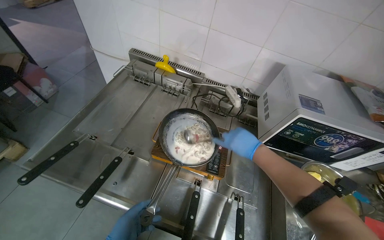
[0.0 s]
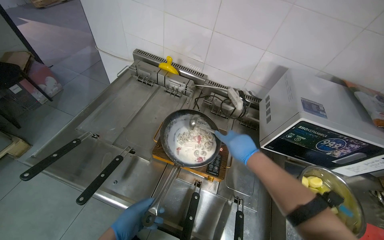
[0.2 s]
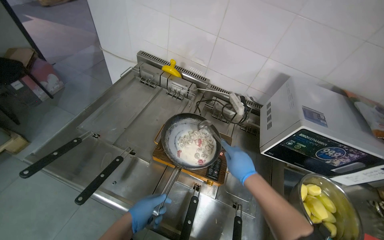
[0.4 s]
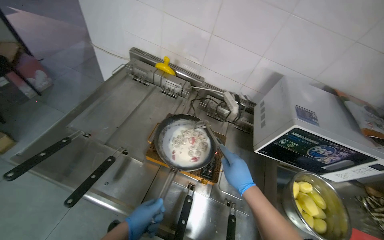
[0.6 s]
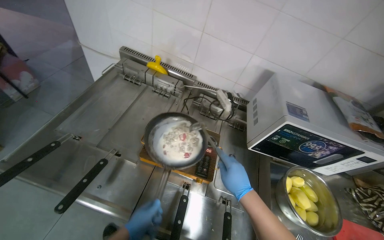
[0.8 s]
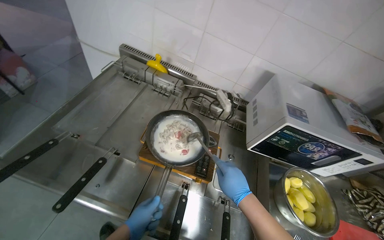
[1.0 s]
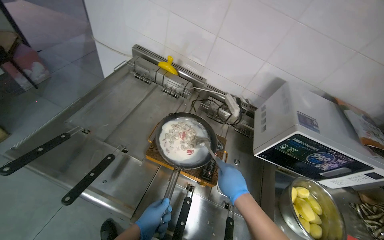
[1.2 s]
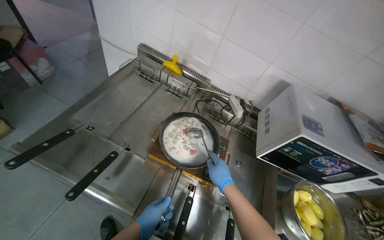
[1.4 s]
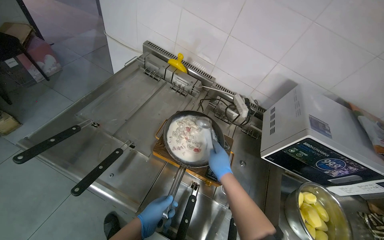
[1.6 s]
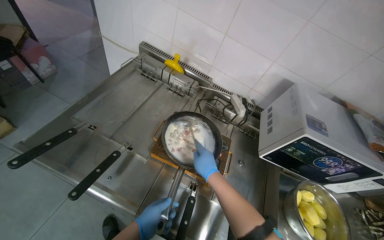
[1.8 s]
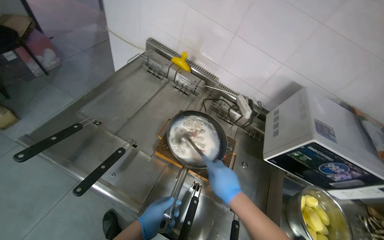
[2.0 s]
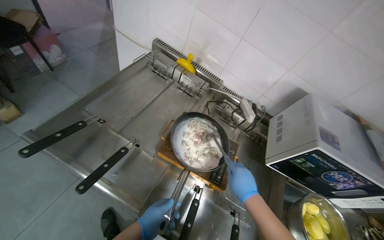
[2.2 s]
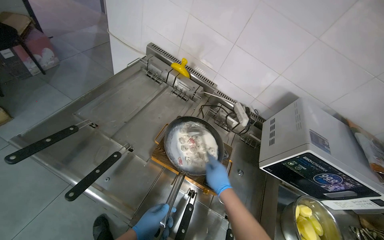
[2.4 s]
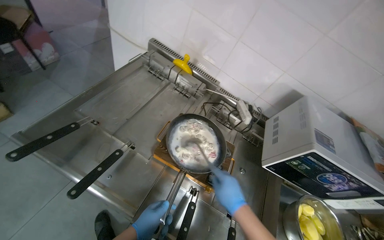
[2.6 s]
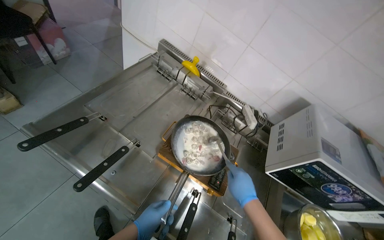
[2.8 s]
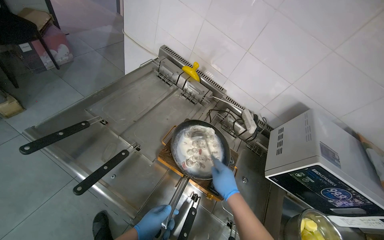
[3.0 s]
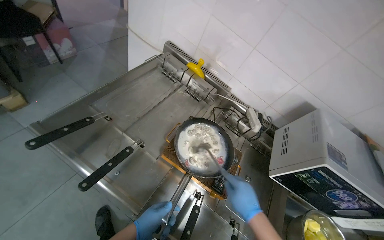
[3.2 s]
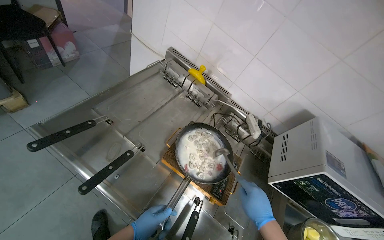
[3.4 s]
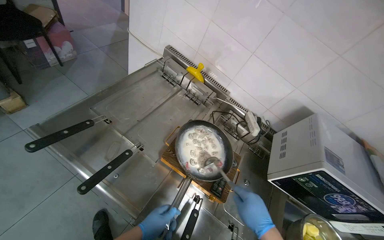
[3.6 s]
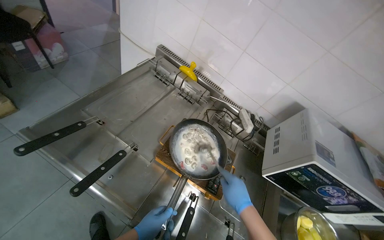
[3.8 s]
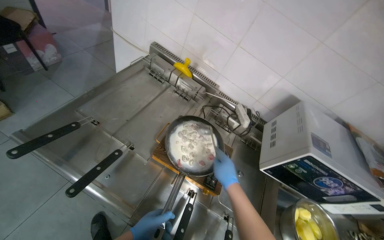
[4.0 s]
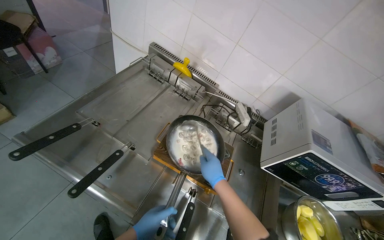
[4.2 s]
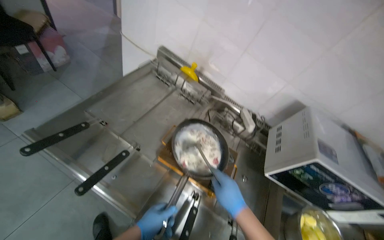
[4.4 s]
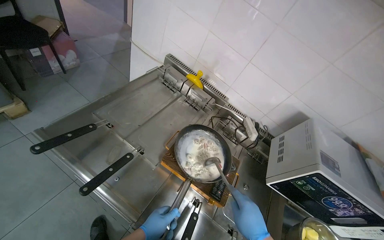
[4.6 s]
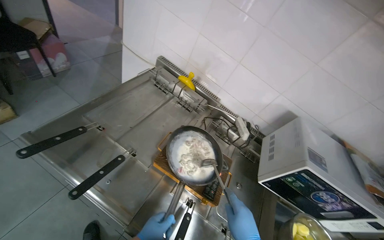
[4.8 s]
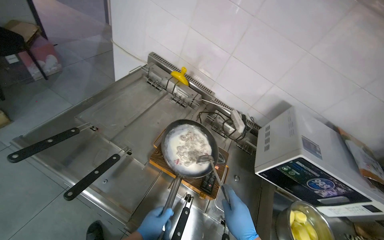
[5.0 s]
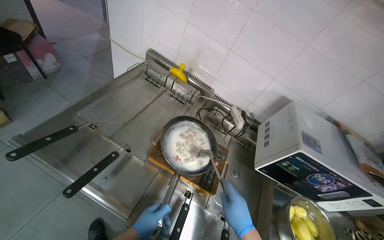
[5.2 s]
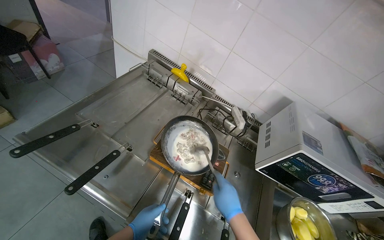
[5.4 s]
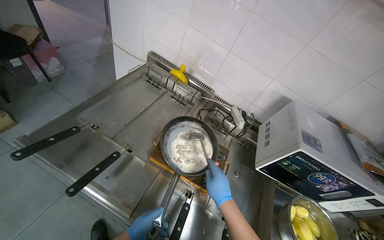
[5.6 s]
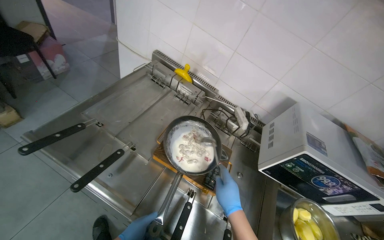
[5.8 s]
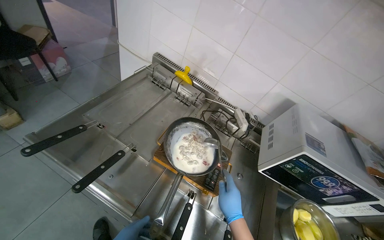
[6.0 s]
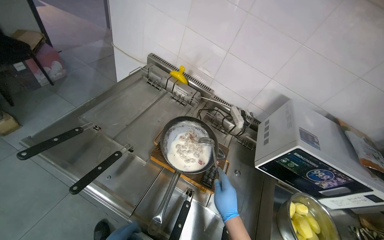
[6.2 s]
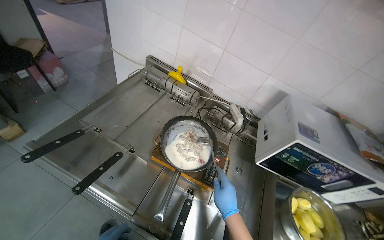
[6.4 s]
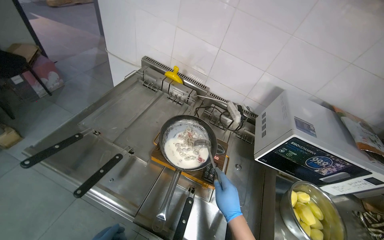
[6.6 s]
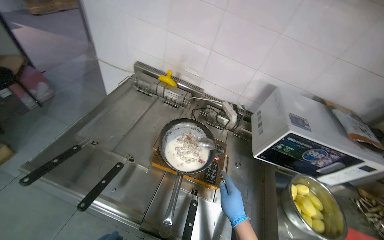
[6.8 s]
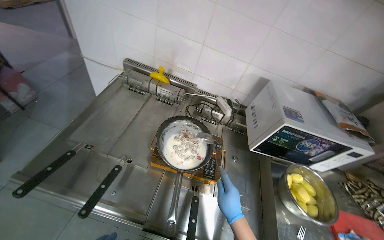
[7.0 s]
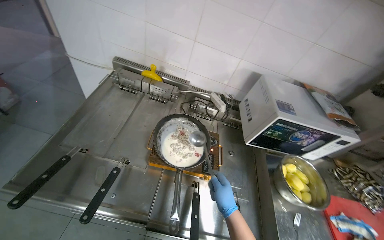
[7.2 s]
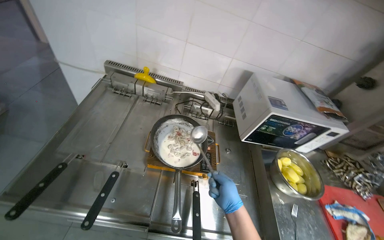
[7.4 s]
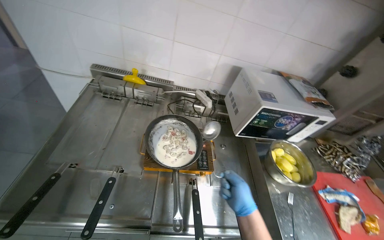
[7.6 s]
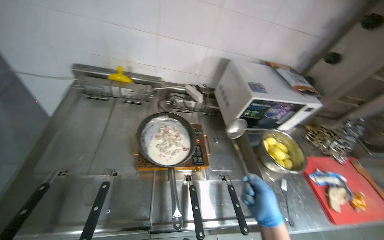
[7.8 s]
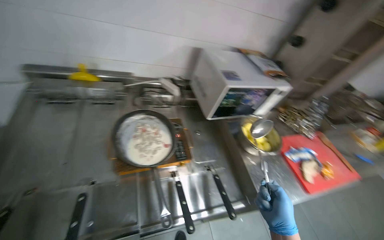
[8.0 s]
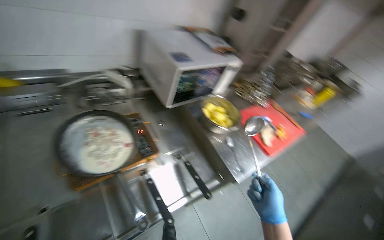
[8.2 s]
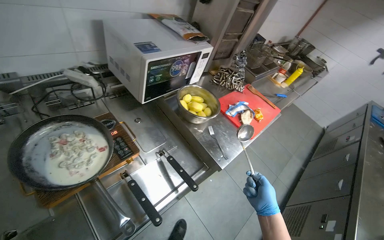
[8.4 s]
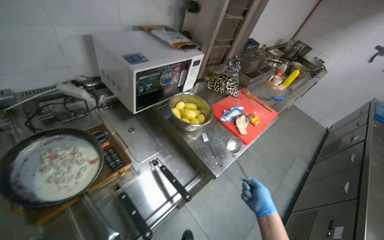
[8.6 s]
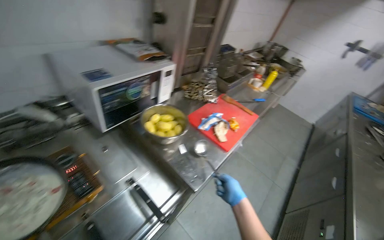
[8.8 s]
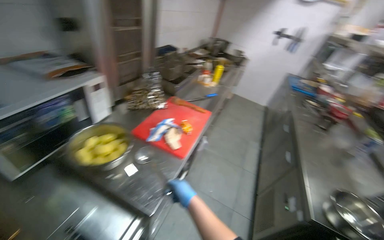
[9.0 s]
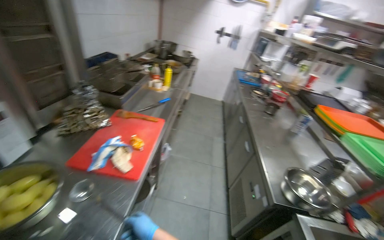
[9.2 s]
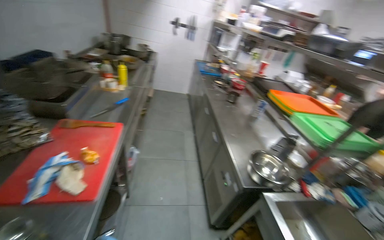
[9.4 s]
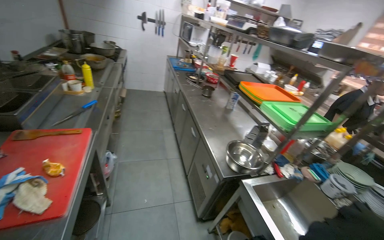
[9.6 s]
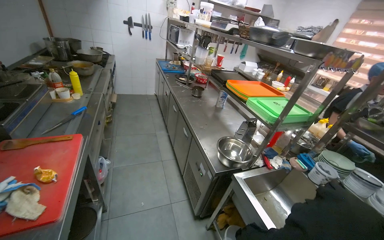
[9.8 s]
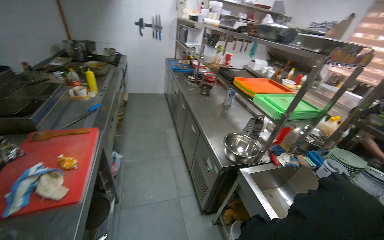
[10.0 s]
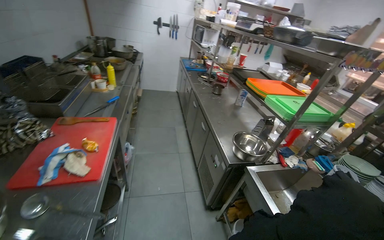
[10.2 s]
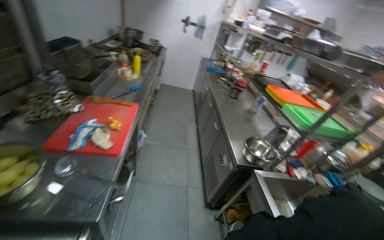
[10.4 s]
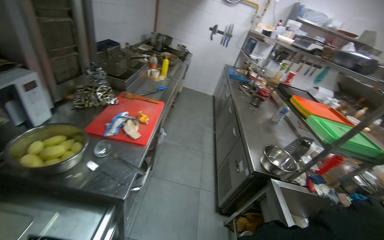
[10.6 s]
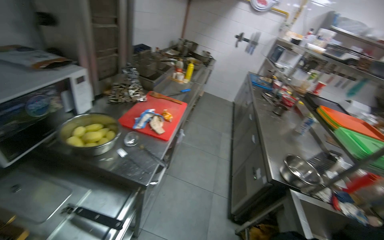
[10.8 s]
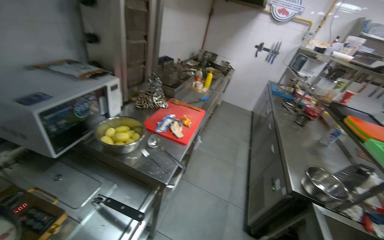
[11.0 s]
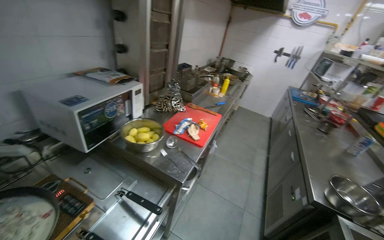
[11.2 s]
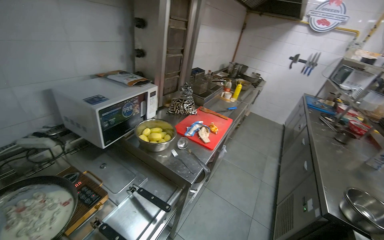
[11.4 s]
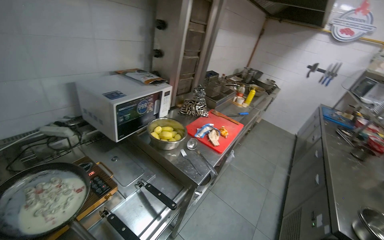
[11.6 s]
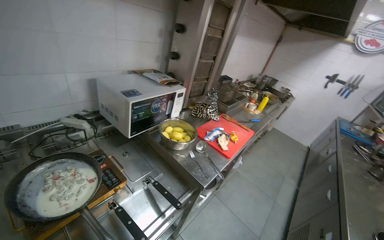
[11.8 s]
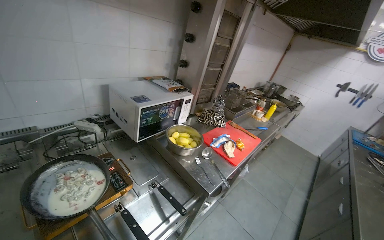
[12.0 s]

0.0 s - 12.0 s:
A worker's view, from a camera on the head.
Job: cooking food.
The whole recording: Cooking ingredients in pan. The worker pours milk and stirs ingredients in a pan on the stove.
0.0 s - 1.6 s: The right hand heads to the left, covering approximately 10 cm.
1.6 s - 4.4 s: The hands stay close to where they were, moving slightly.
6.0 s - 7.6 s: The wearer looks some 25 degrees further to the right.
7.6 s - 9.0 s: The wearer moves approximately 40 cm. The wearer looks some 65 degrees further to the right.
9.0 s - 10.4 s: The head rotates approximately 30 degrees to the right.
10.4 s - 12.0 s: The head turns to the left by about 45 degrees. The wearer looks some 15 degrees further upward.

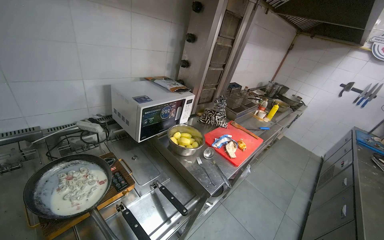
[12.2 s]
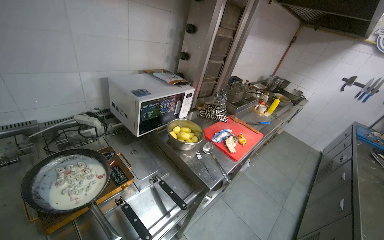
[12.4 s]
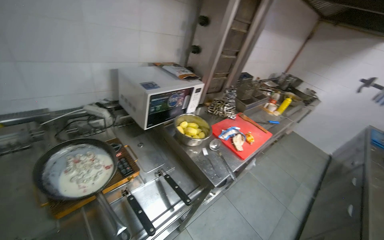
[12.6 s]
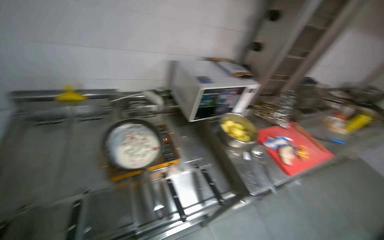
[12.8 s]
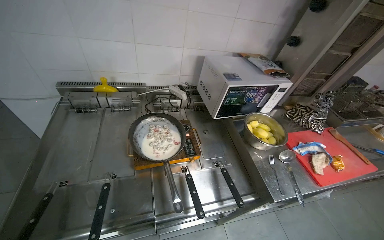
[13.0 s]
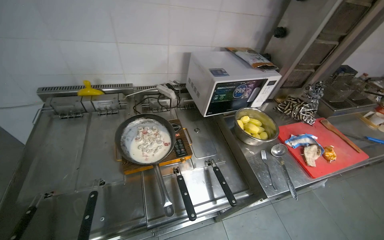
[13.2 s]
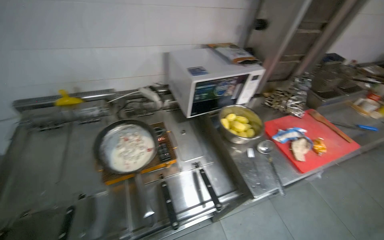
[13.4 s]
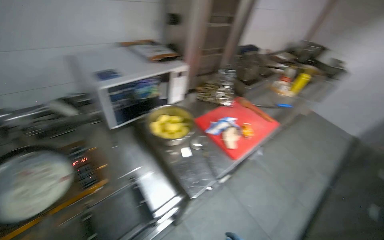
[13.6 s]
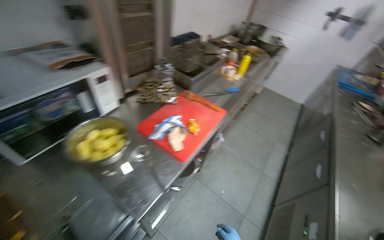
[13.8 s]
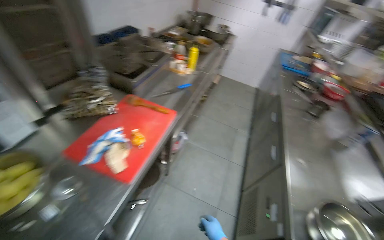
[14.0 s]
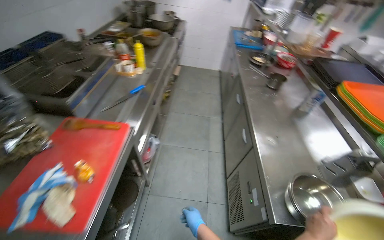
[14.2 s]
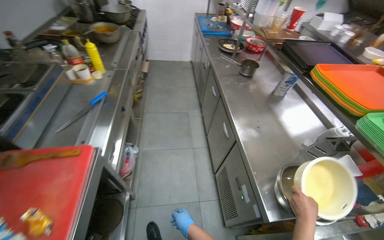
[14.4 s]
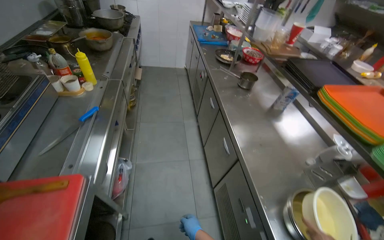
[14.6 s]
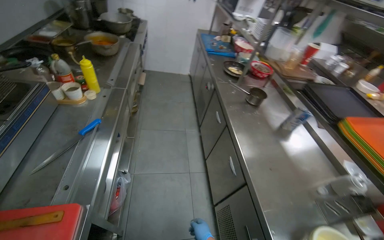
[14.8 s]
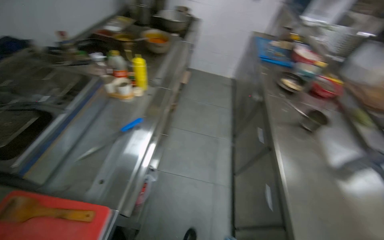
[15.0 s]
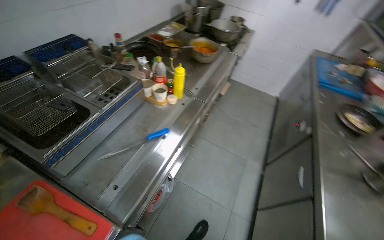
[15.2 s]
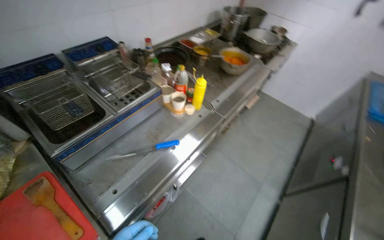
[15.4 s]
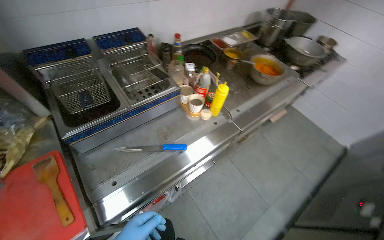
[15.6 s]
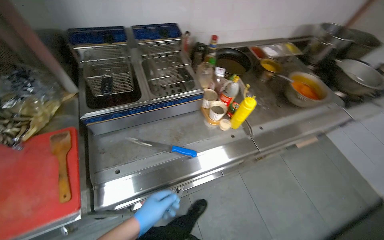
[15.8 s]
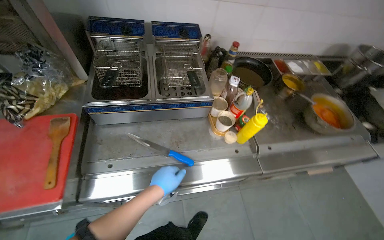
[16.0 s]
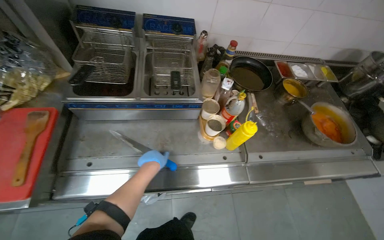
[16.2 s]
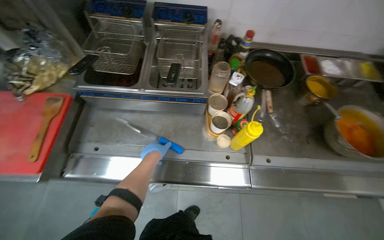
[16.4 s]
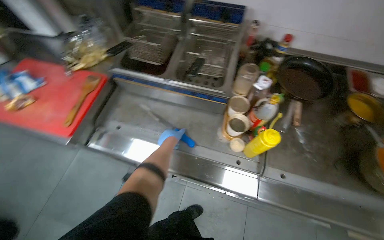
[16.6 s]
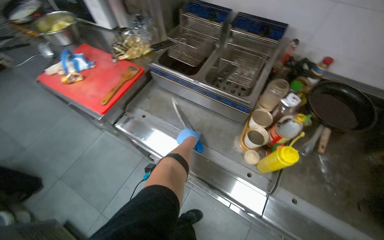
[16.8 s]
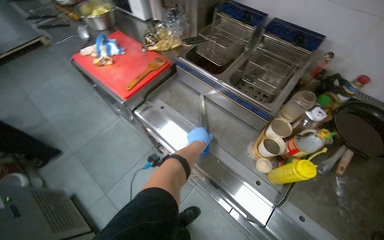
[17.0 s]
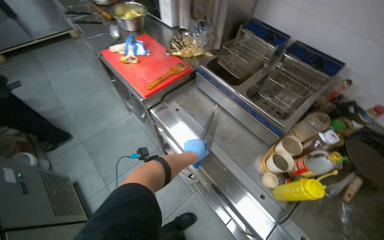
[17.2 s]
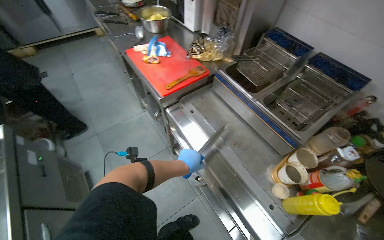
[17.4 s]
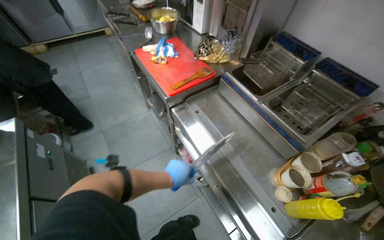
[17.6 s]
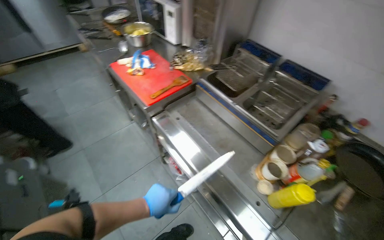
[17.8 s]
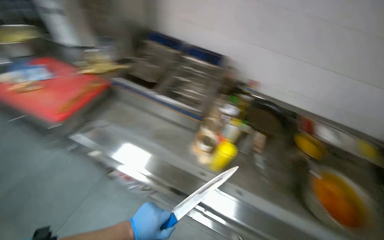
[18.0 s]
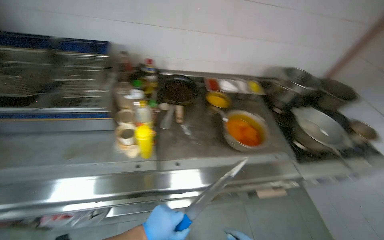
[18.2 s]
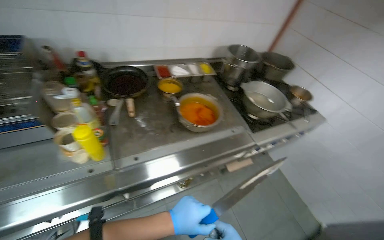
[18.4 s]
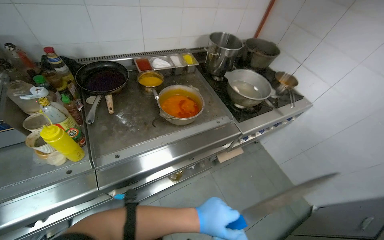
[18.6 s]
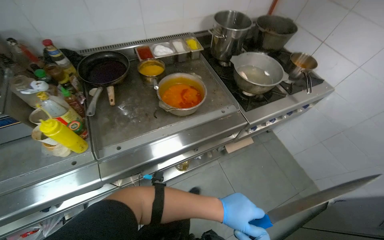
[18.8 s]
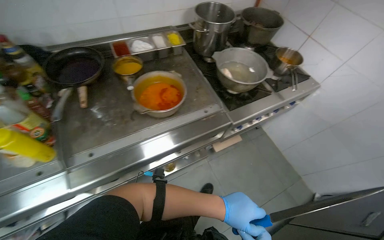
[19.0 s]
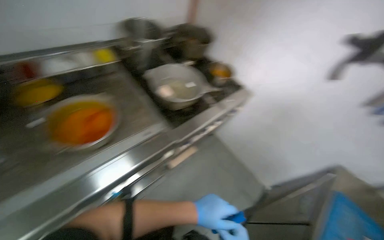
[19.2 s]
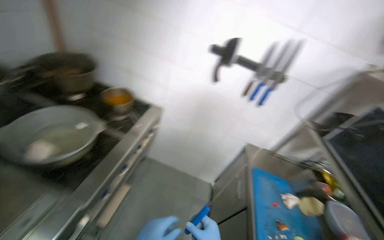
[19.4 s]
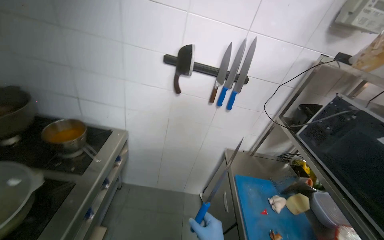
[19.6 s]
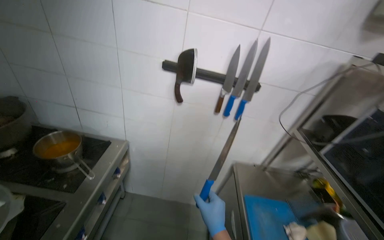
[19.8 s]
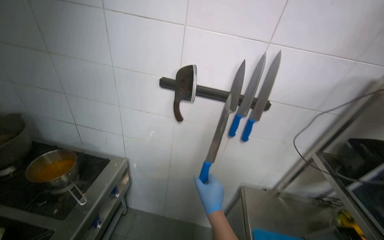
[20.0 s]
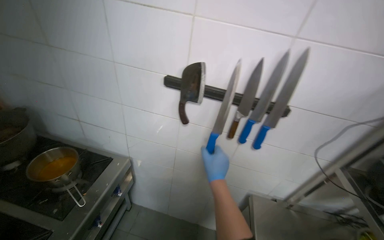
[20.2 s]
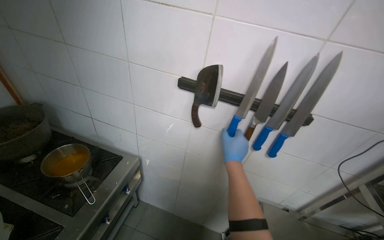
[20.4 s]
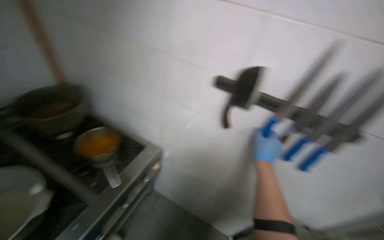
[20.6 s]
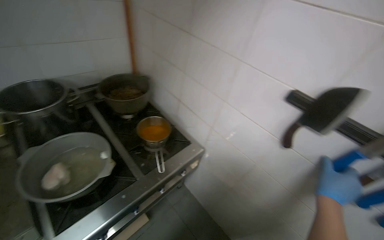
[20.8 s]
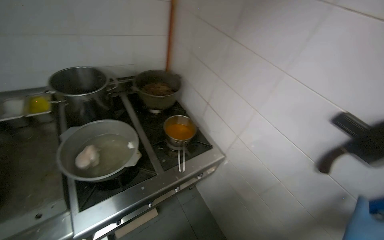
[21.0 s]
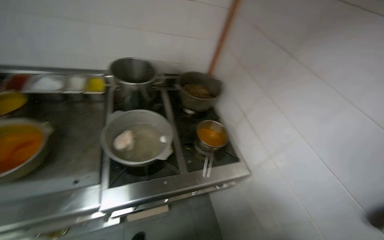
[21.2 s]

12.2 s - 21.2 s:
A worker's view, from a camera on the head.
Job: cooking food.
The whole recording: Cooking ingredients in pan. The worker pours milk and stirs ingredients in a pan on the stove.
12.2 s - 13.8 s: The camera travels some 50 cm. The view tips downward by about 10 degrees.
13.8 s - 15.2 s: The wearer moves approximately 90 cm.
15.2 s - 16.6 s: The camera travels approximately 50 cm. The head rotates approximately 80 degrees to the left.
16.6 s - 18.2 s: The head turns to the right by about 30 degrees.
18.2 s - 19.8 s: The camera travels roughly 1 m. The head rotates roughly 75 degrees to the right.
19.8 s - 21.2 s: The head turns to the left by some 65 degrees.
